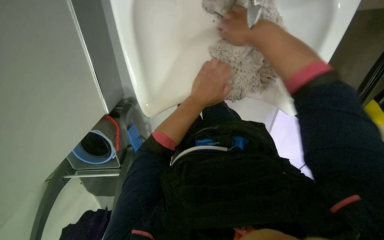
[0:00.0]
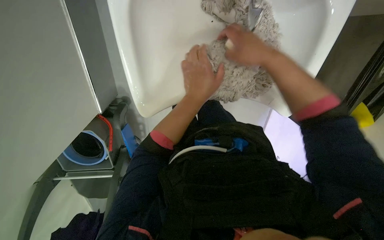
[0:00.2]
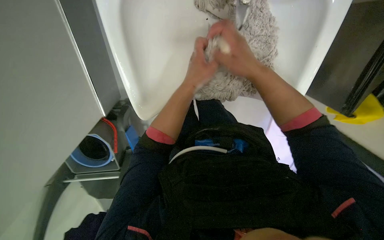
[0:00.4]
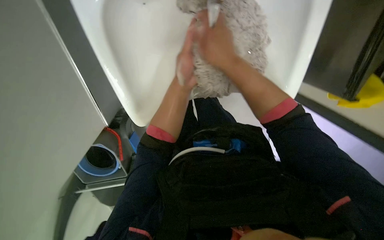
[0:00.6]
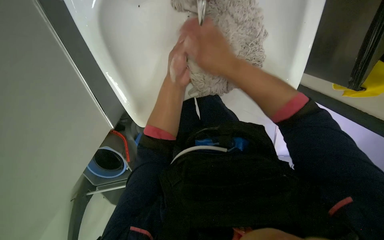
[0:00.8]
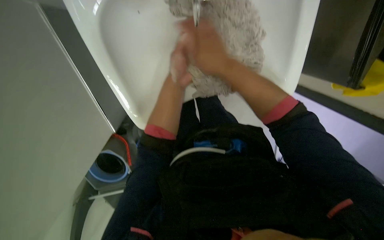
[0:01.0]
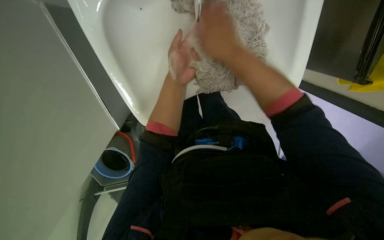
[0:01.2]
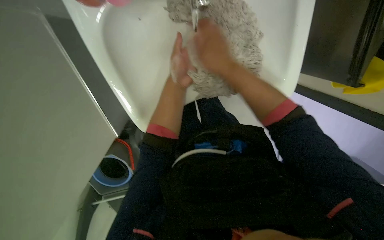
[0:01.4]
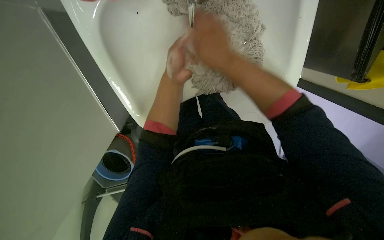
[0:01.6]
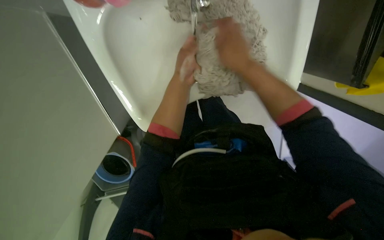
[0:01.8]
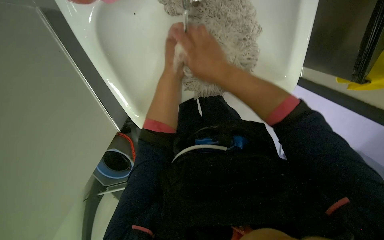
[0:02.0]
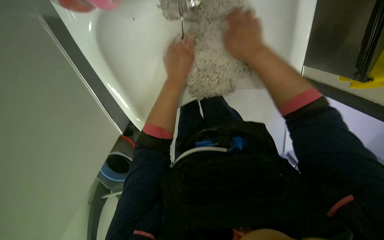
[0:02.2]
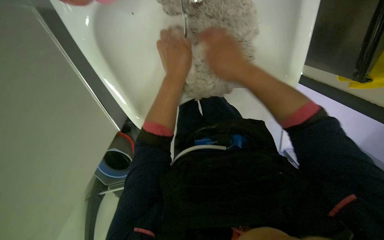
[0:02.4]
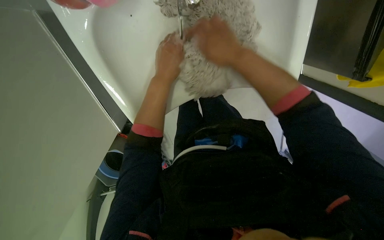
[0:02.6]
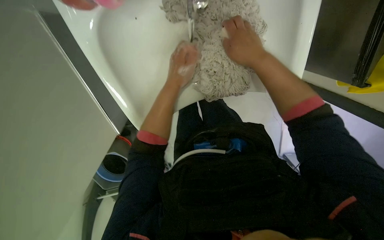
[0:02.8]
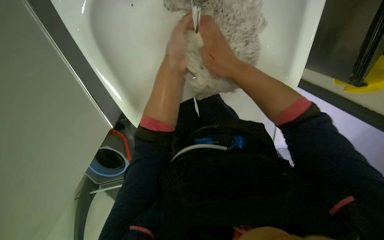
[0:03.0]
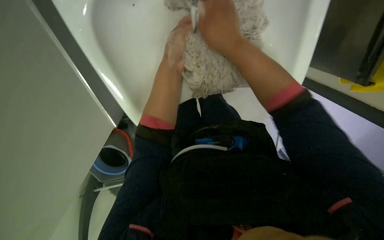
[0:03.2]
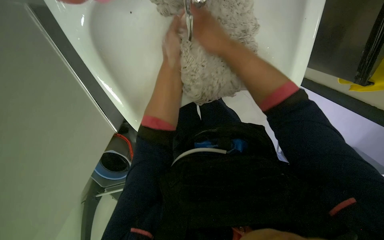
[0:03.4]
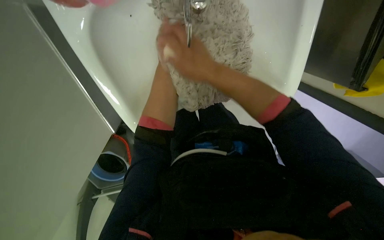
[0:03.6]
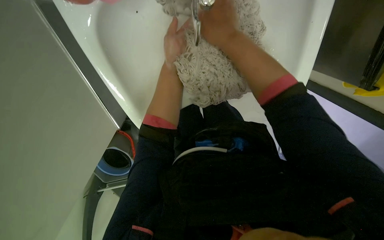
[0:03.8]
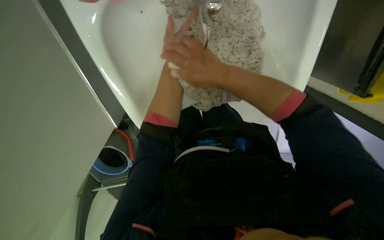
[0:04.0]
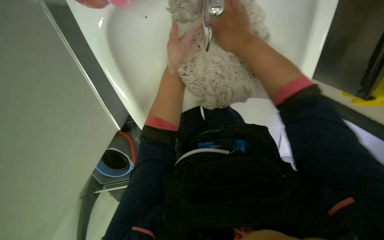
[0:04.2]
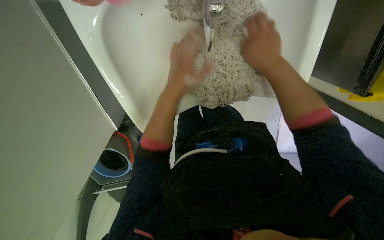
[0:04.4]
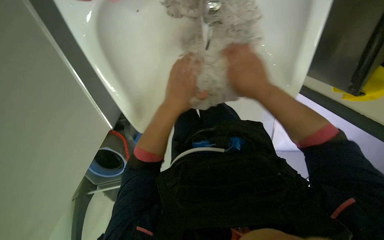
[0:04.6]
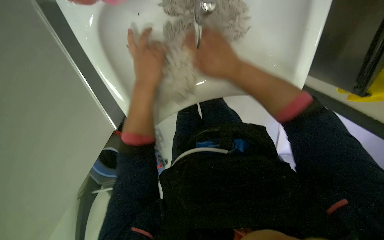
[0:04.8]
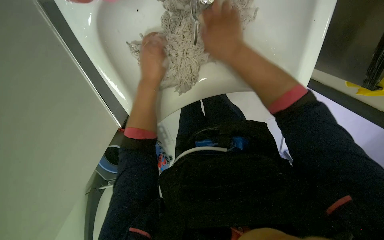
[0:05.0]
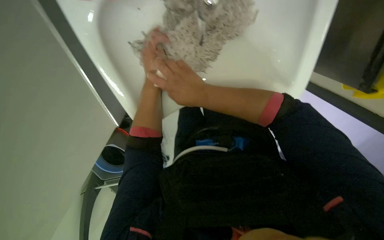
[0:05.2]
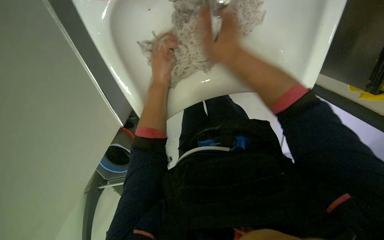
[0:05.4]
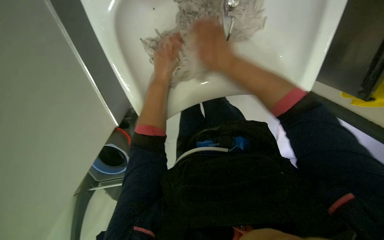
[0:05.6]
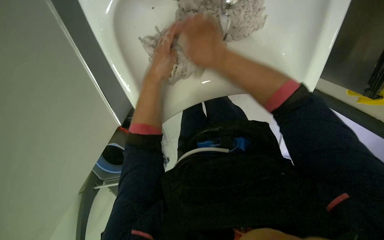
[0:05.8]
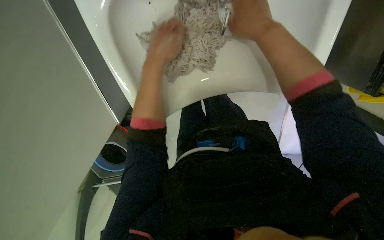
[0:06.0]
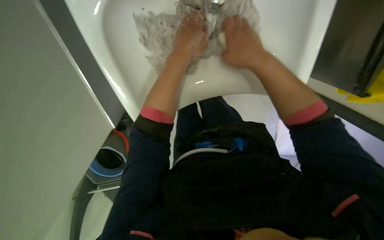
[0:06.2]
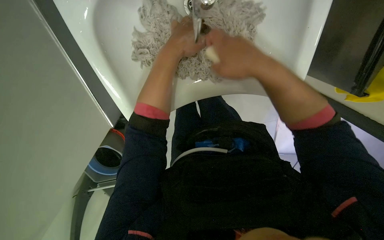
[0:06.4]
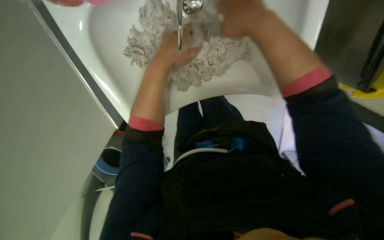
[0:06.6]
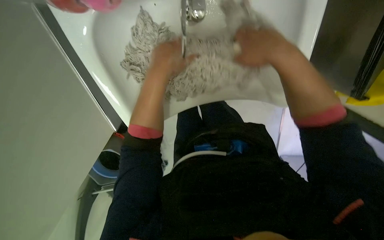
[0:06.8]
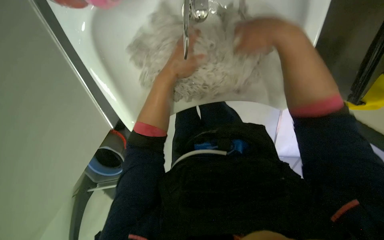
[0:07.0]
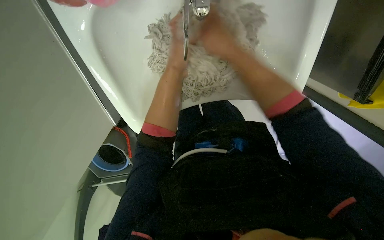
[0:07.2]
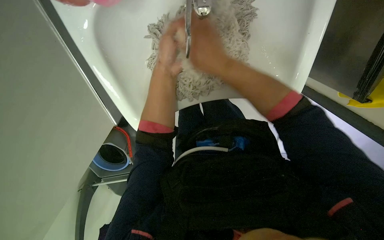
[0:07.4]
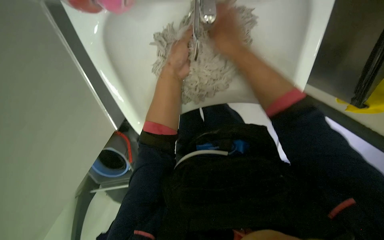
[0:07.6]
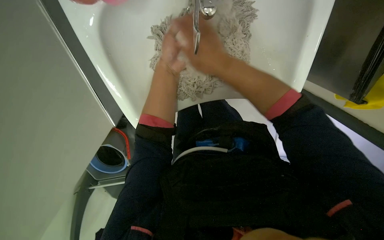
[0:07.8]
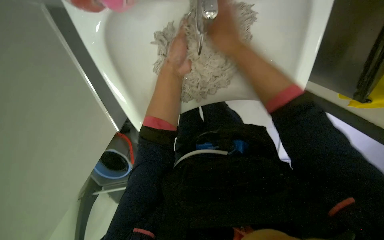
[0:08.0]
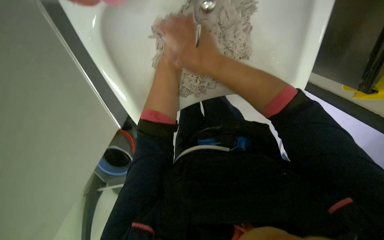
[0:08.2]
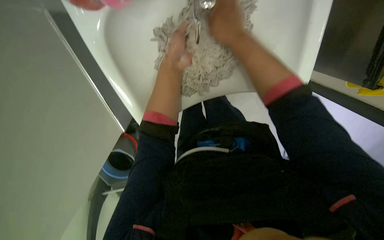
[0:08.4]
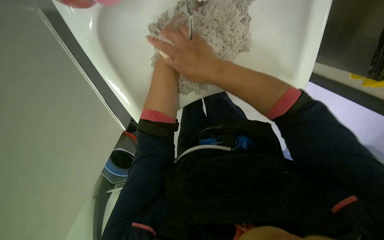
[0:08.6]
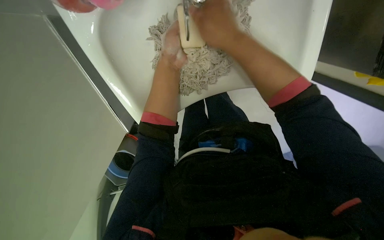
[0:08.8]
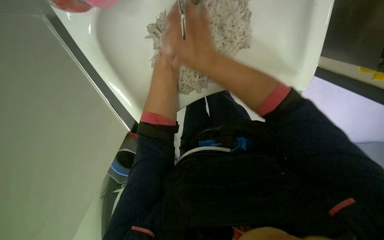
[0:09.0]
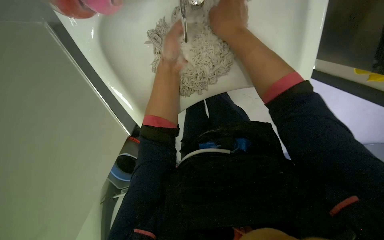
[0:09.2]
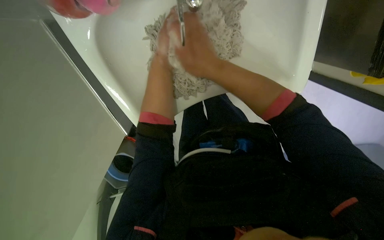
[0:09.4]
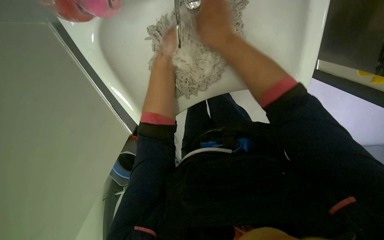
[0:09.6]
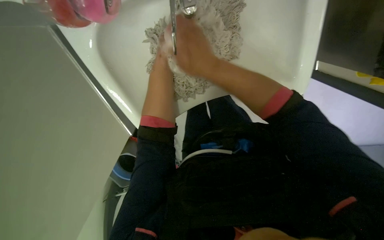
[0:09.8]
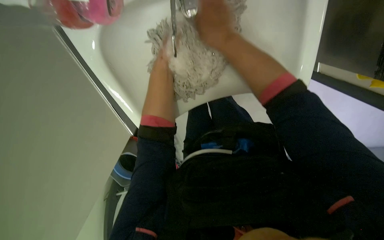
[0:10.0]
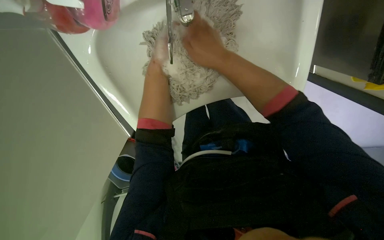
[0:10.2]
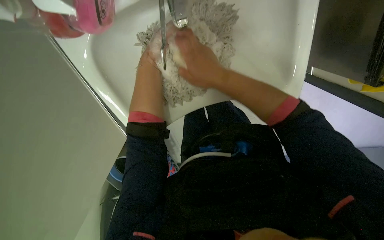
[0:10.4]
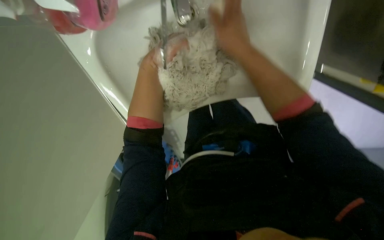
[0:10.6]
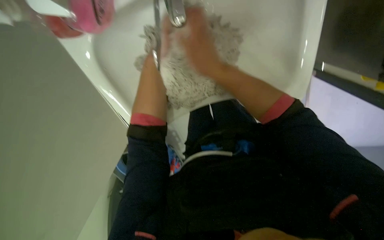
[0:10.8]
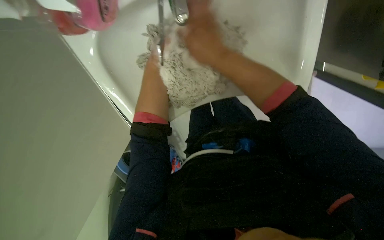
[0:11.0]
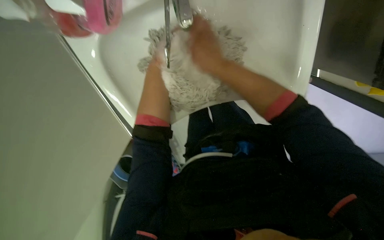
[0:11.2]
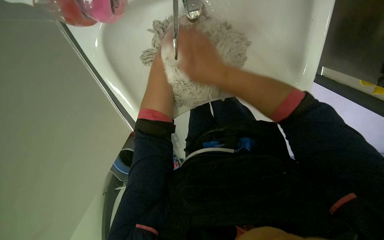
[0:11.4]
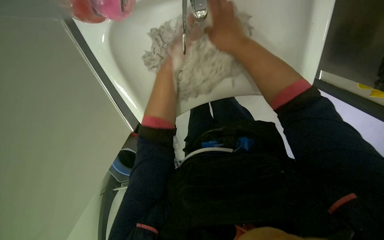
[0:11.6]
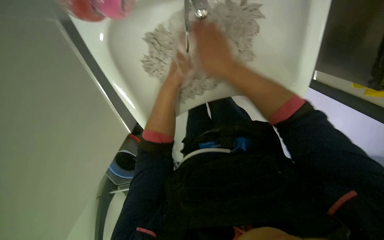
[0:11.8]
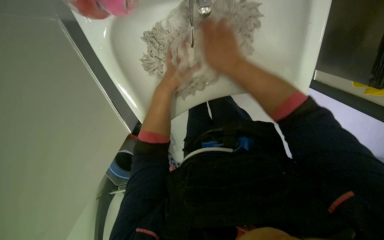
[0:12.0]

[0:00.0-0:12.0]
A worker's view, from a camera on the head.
Job: preparing cleaning supplies.
The whole recording: Cleaning mop head in sink. The worker cleans a mop head in the sink, alternating between rinsing and scrubbing it.
0:00.0 to 0:01.6: The right hand is displaced down the picture by roughly 10 cm.
0:03.0 to 0:04.4: The right hand shifts about 10 cm to the right.
0:04.4 to 0:06.0: The right hand heads to the left and nearer to the camera, covering approximately 15 cm, while the left hand moves roughly 15 cm farther from the camera and comes back.

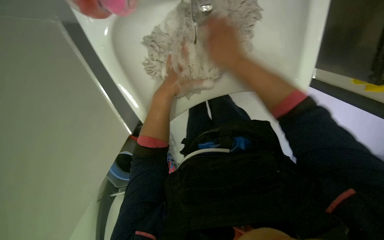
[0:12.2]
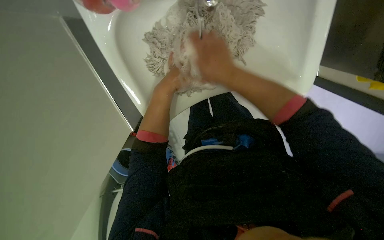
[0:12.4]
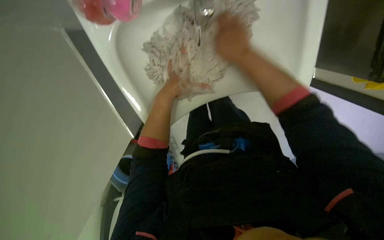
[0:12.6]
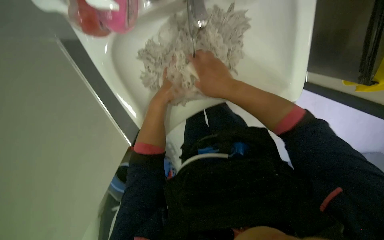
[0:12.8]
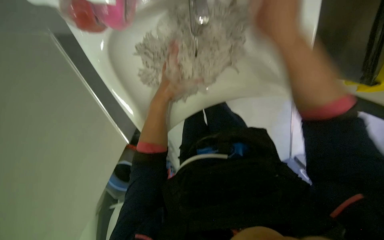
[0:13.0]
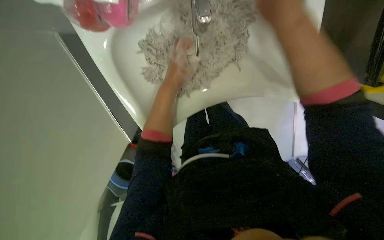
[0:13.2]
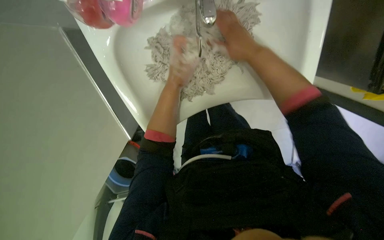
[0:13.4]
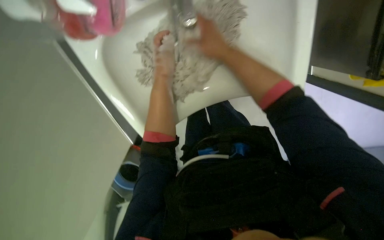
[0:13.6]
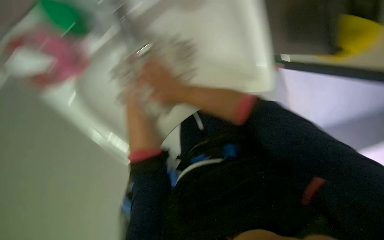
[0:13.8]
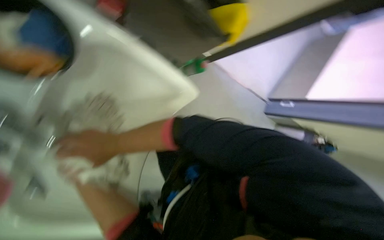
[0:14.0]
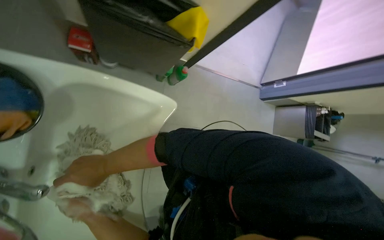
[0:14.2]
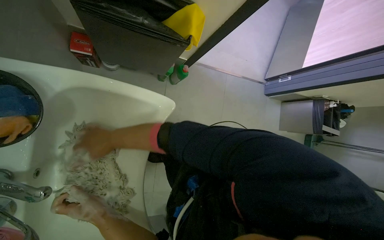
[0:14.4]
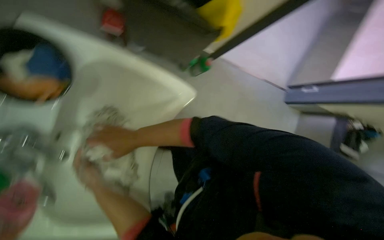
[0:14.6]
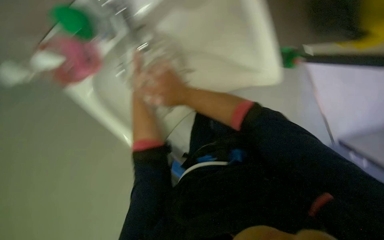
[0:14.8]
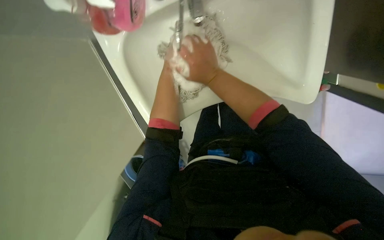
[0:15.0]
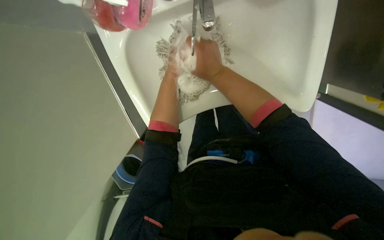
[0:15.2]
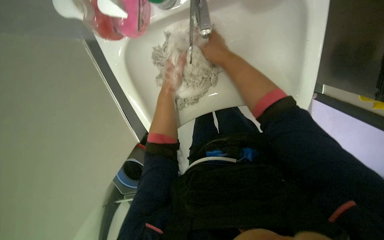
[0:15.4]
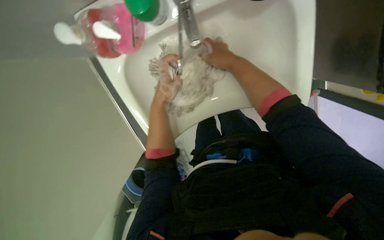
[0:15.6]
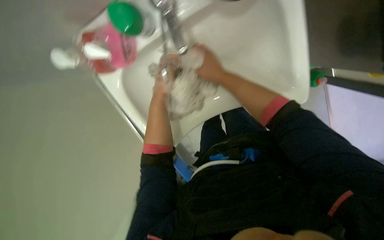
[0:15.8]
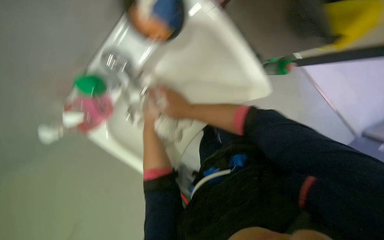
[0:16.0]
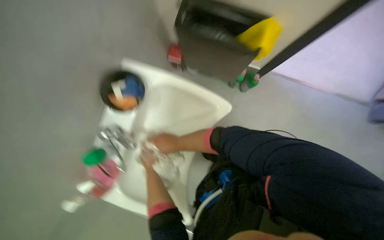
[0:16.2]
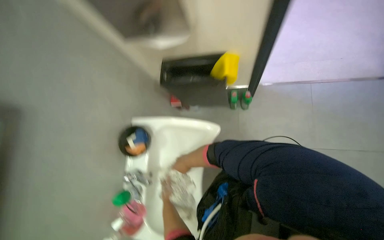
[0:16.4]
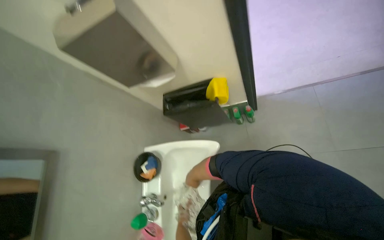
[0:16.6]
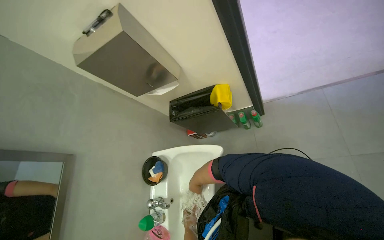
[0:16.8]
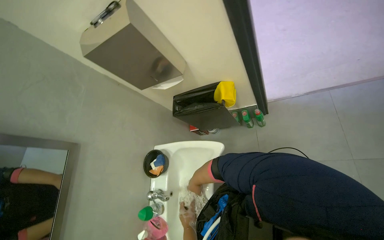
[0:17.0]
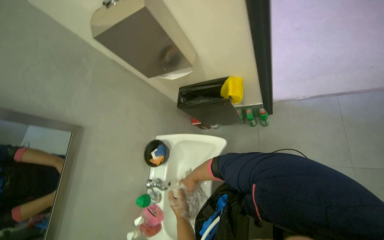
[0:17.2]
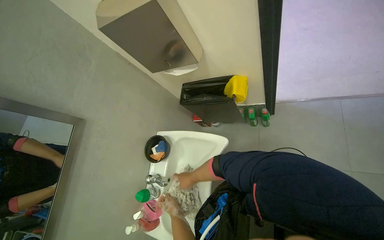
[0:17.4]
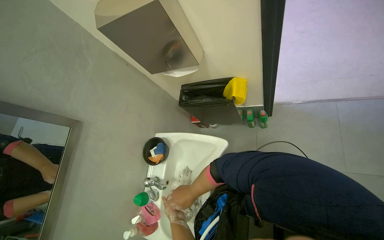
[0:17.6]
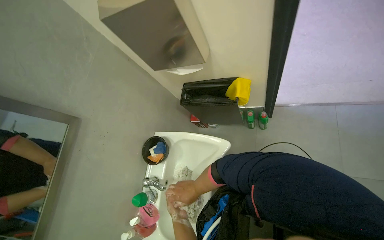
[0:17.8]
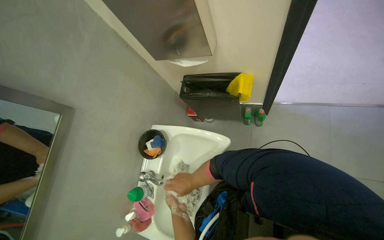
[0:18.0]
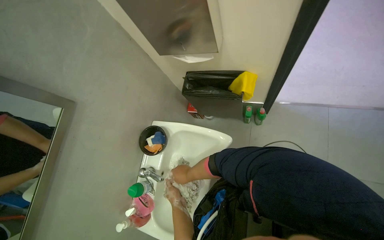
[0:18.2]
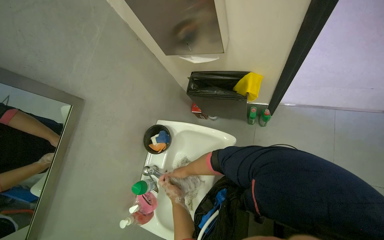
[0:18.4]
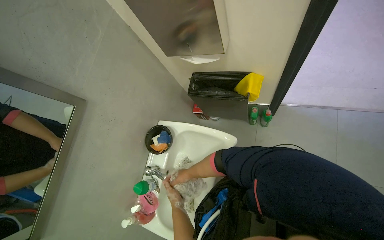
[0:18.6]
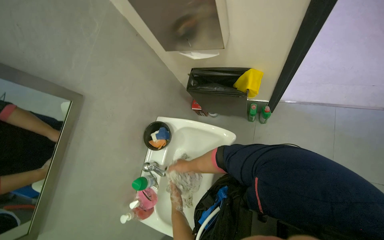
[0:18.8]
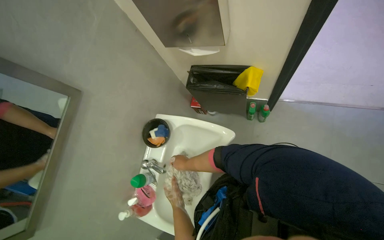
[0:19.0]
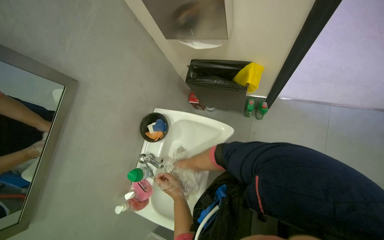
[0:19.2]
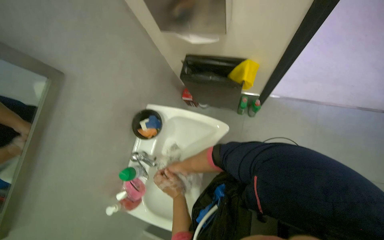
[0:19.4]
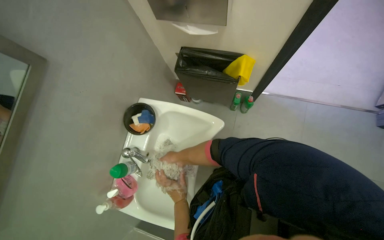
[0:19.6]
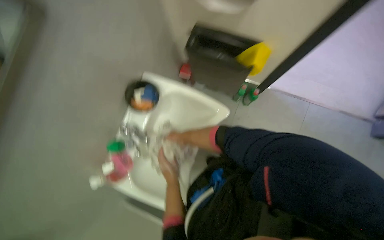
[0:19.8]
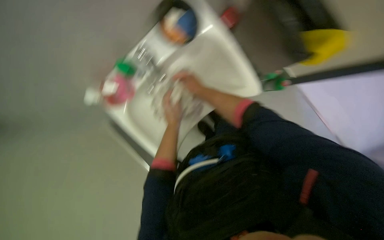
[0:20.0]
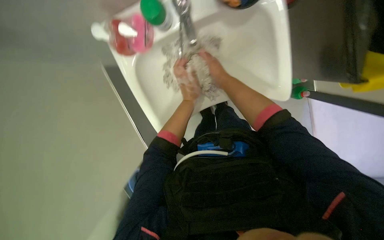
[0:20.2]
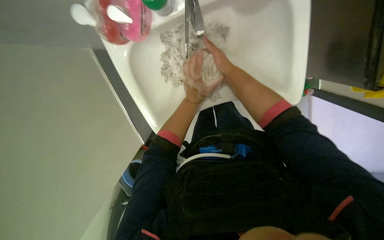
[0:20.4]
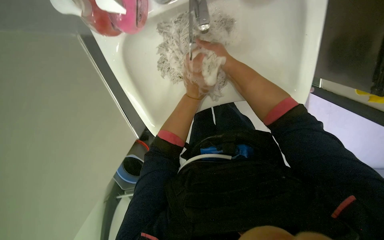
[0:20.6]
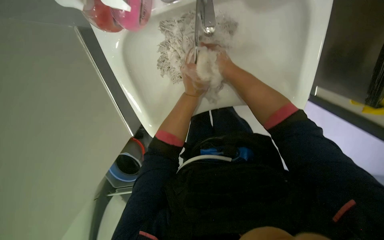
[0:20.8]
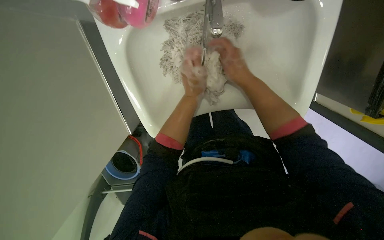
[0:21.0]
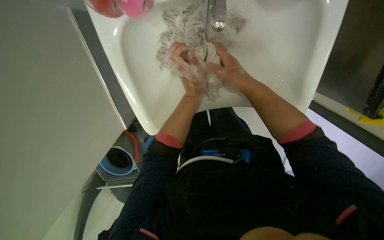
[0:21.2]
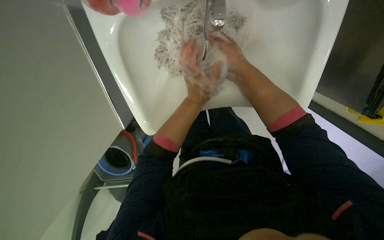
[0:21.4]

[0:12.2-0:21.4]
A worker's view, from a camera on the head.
Job: preparing cleaning supplies.
The whole recording: Cleaning mop head in sink. The worker cleans a mop head in the sink, alternating between rinsing and scrubbing it.
0:13.8 to 0:15.2: The head rotates about 30 degrees to the left.
0:15.2 to 0:16.8: The camera travels about 50 cm. The view swings some 25 degrees to the left. The camera pitches upward, by roughly 50 degrees. Everything in view rotates about 75 degrees counterclockwise.
0:18.4 to 0:19.8: The left hand swings nearer and farther, approximately 15 cm each way, with 3 reversals.
0:19.8 to 0:21.4: The view tilts about 25 degrees downward. Everything in view rotates about 45 degrees clockwise.
